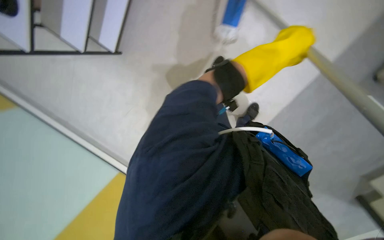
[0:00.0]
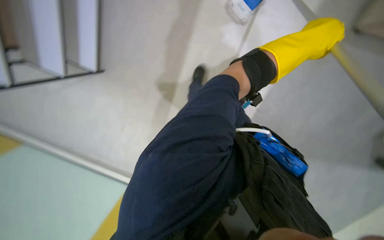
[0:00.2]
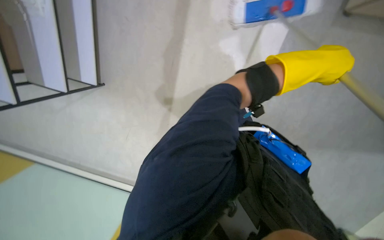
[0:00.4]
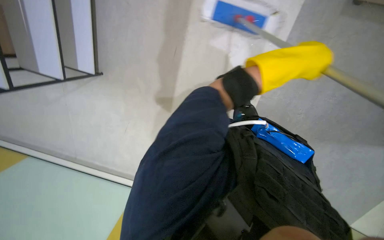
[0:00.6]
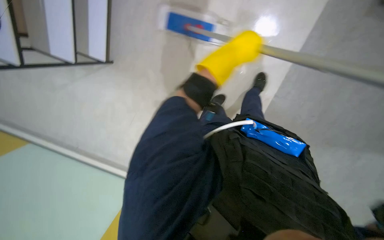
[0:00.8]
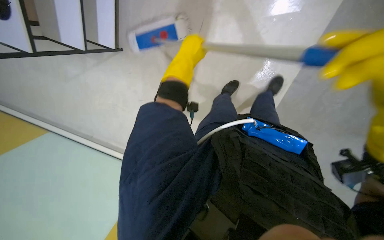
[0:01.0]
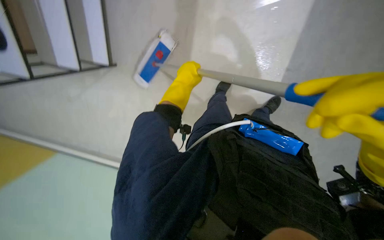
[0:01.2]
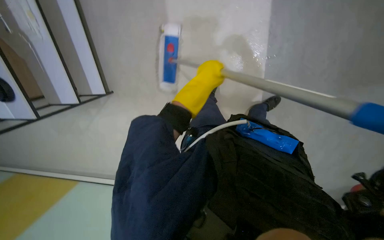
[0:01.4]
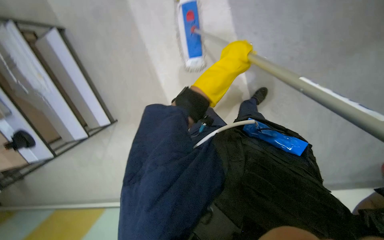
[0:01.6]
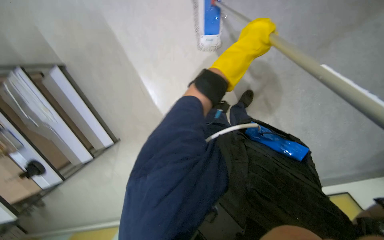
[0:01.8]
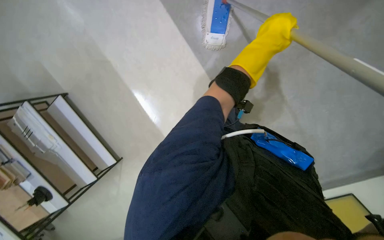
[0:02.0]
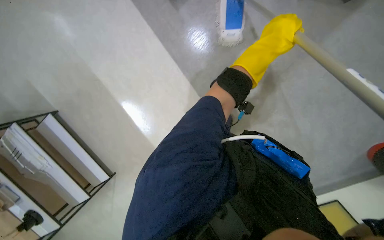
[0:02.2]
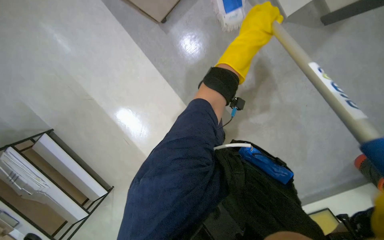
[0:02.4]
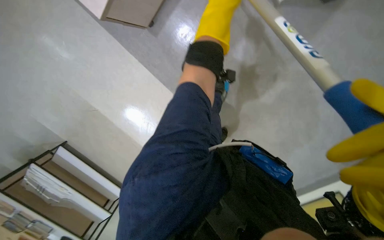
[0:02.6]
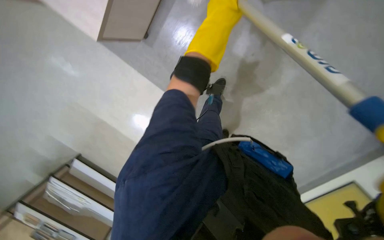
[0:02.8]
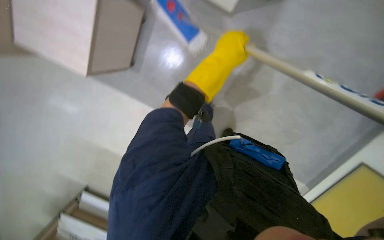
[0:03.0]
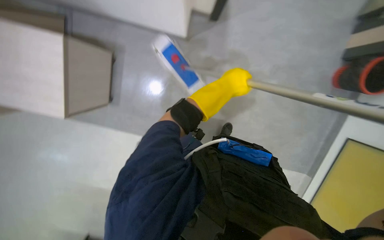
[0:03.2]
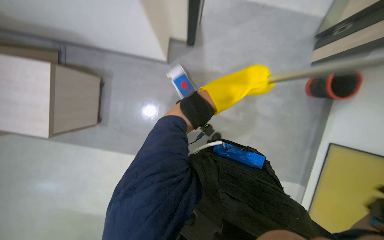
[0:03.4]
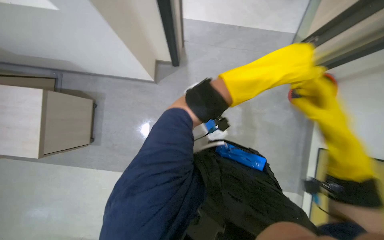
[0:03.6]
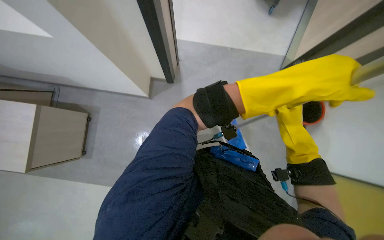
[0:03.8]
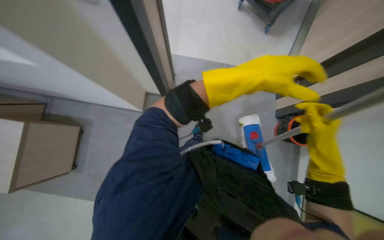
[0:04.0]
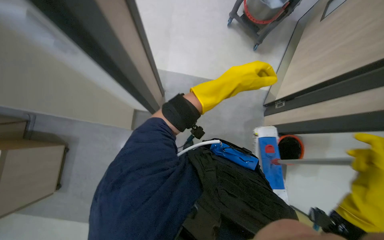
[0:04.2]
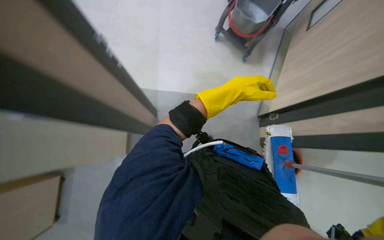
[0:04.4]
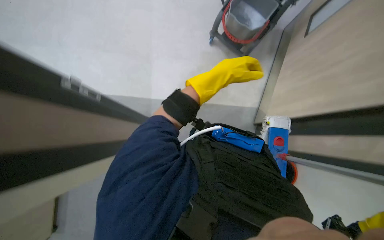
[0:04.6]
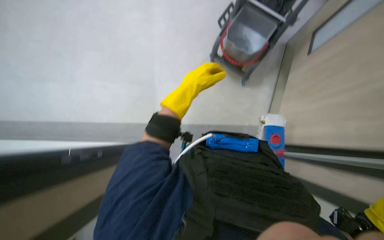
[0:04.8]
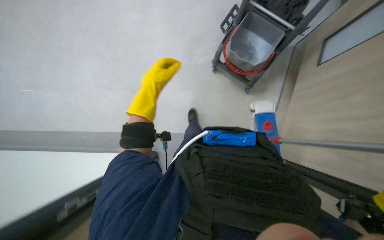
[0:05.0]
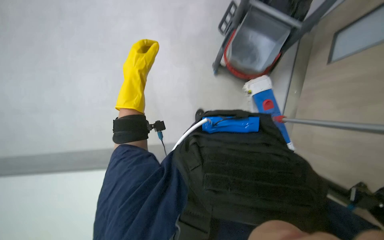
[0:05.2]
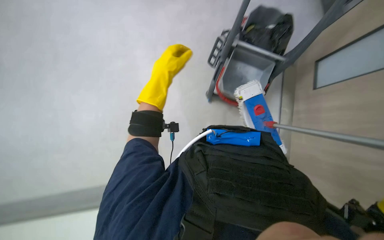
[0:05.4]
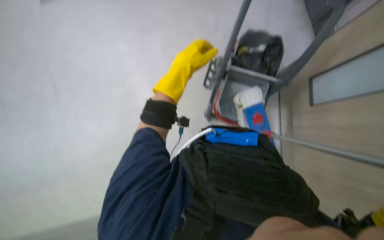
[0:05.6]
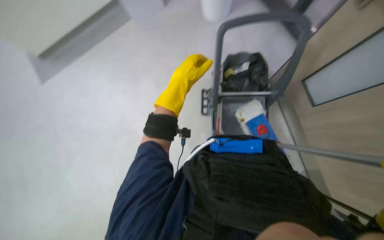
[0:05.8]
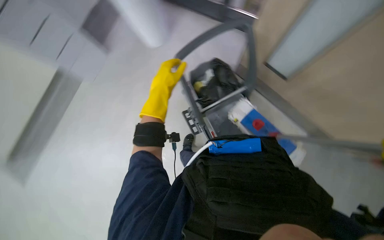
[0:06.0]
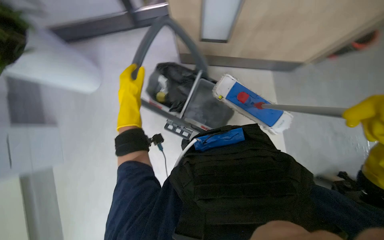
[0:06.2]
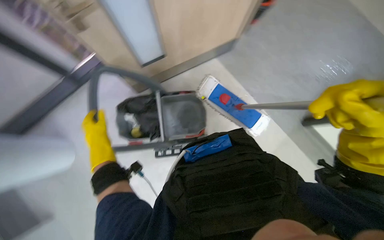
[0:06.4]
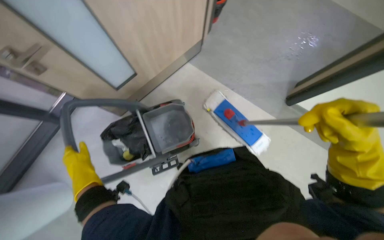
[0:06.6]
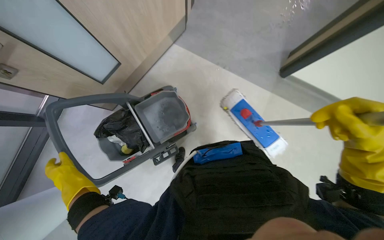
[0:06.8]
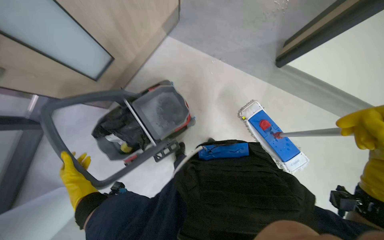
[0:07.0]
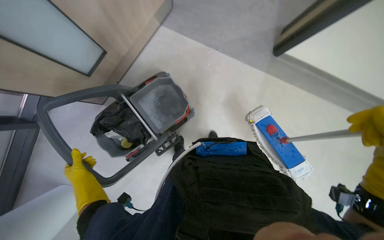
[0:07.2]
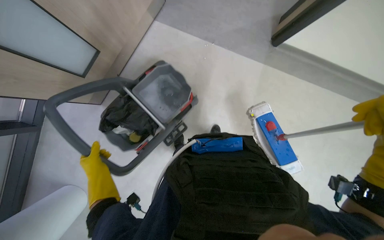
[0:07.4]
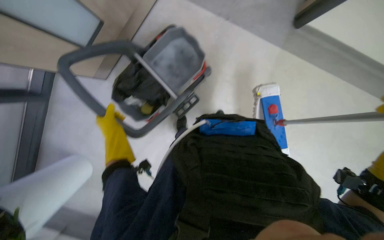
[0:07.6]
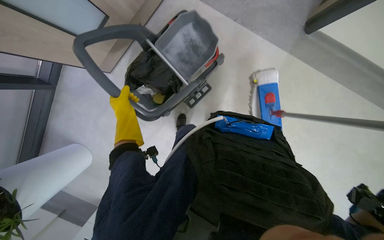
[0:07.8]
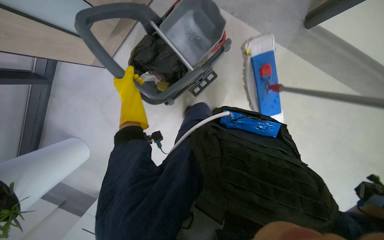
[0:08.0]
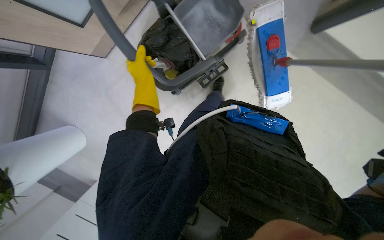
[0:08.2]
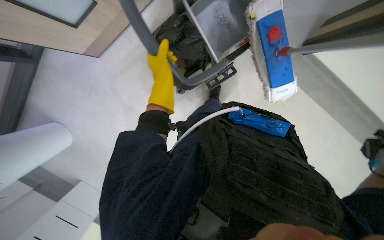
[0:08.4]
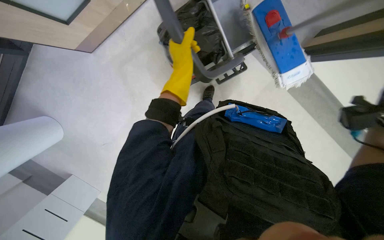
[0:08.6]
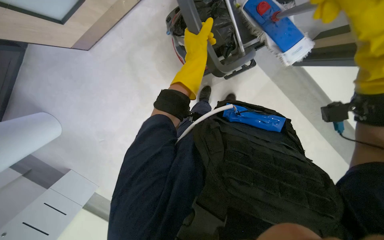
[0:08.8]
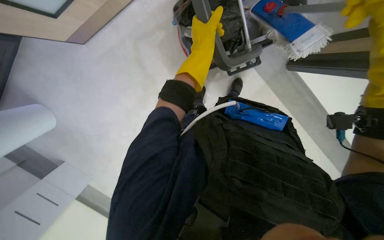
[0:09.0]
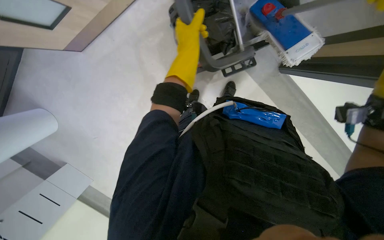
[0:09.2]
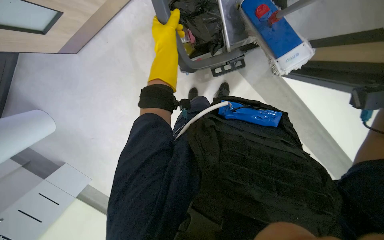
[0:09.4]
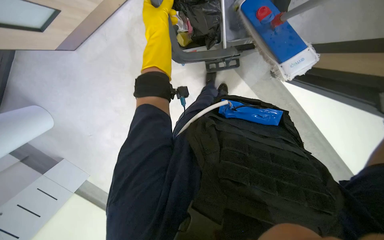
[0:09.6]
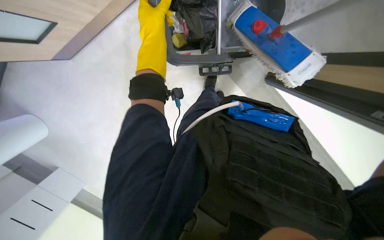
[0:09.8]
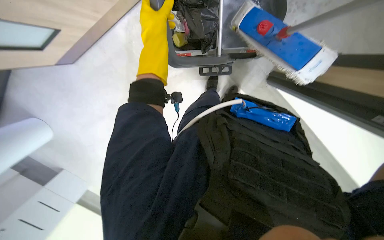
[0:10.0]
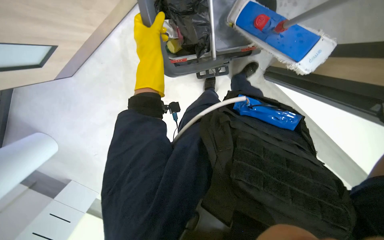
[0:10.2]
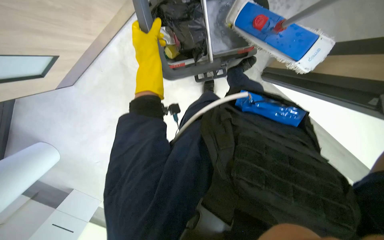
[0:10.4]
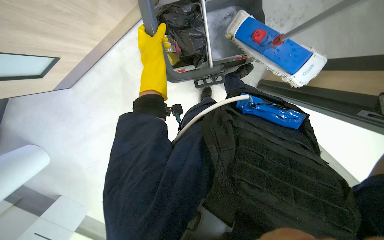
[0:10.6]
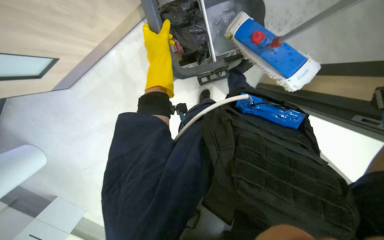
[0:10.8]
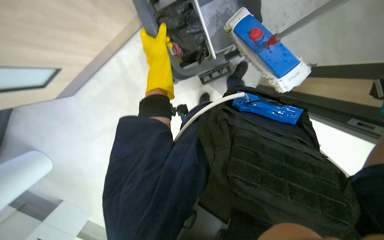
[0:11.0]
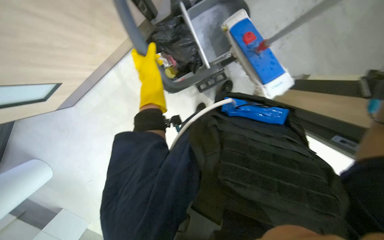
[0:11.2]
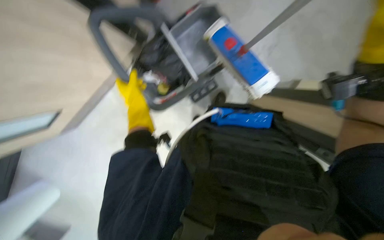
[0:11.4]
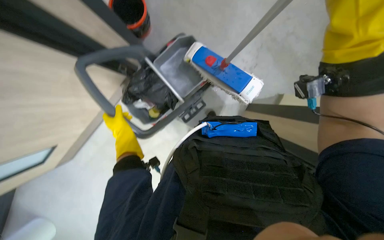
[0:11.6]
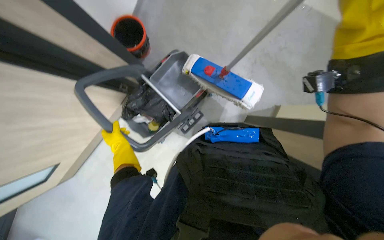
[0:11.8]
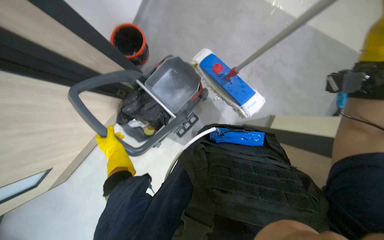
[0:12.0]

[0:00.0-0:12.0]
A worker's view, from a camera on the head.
Job: mopping floor.
The whole recording: Mopping office floor. The worker mops the office floor with a flat mop.
0:00.0 to 0:01.6: The left hand moves left and right over approximately 30 cm, changing direction 2 times.
0:01.6 to 0:03.0: The scene rotates counterclockwise by some 30 degrees.
0:03.0 to 0:04.4: The head turns to the right by some 30 degrees. The camera pitches upward, by roughly 25 degrees.
0:04.4 to 0:06.0: The wearer looks roughly 15 degrees further upward.
0:06.0 to 0:07.6: The camera pitches downward, by some 30 degrees. Everything in view rotates some 55 degrees counterclockwise.
0:07.6 to 0:09.0: The left hand shifts roughly 35 cm to the right and nearer to the camera.
0:09.0 to 0:10.4: The left hand moves to the left, approximately 10 cm.
0:10.4 to 0:12.0: The wearer looks some 25 degrees further upward. The scene rotates counterclockwise by roughly 30 degrees.

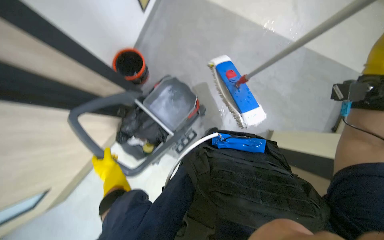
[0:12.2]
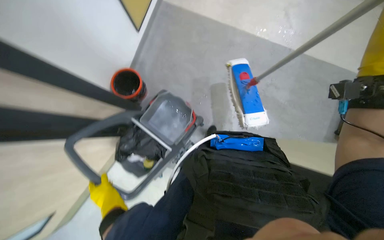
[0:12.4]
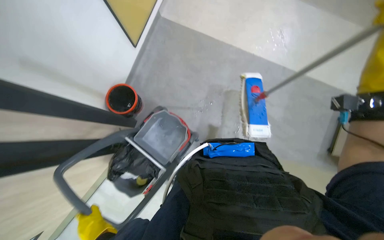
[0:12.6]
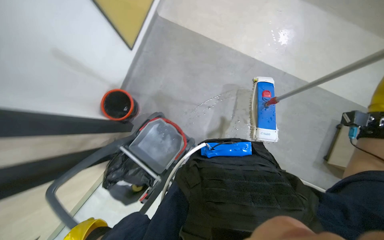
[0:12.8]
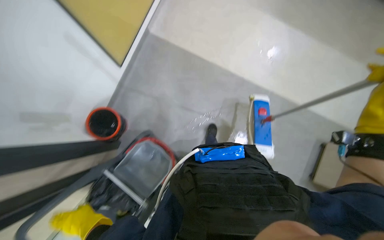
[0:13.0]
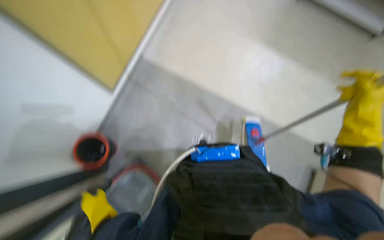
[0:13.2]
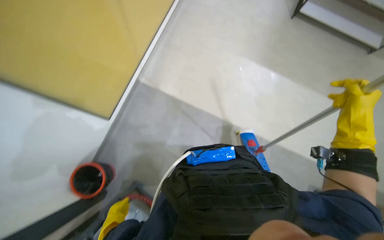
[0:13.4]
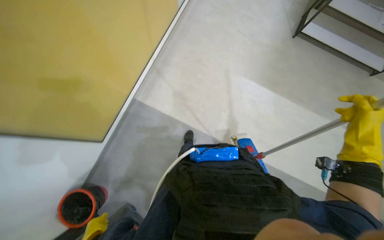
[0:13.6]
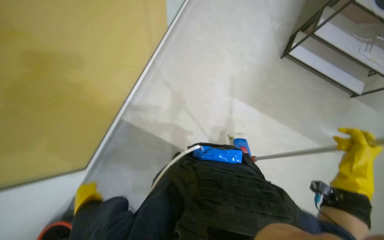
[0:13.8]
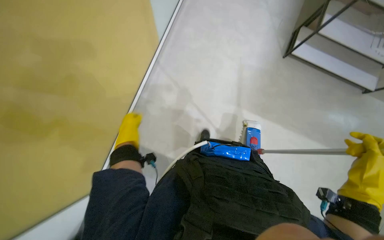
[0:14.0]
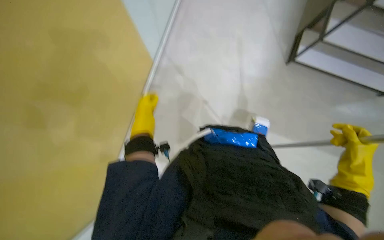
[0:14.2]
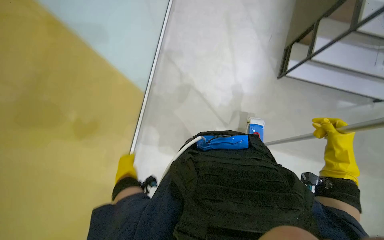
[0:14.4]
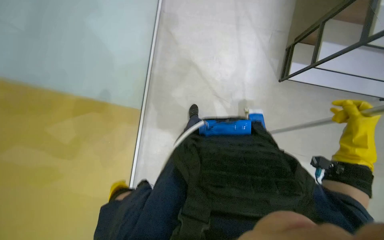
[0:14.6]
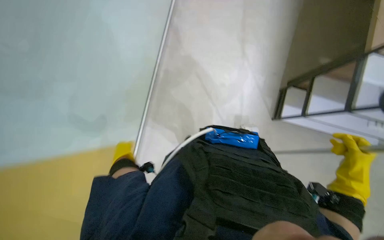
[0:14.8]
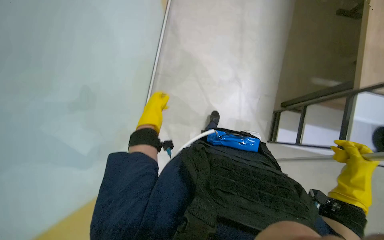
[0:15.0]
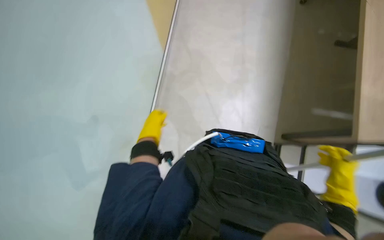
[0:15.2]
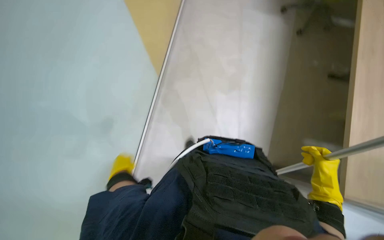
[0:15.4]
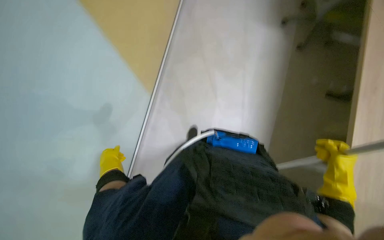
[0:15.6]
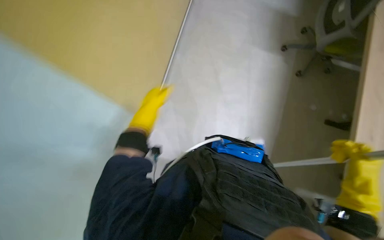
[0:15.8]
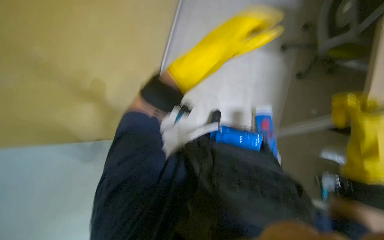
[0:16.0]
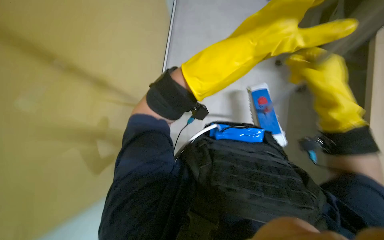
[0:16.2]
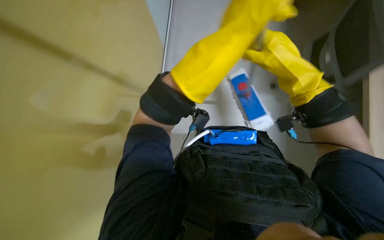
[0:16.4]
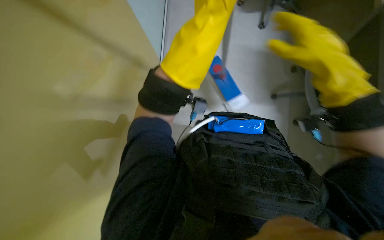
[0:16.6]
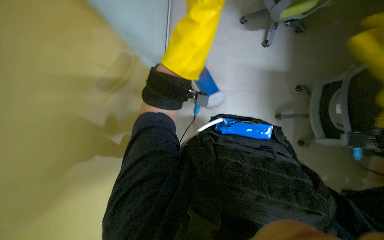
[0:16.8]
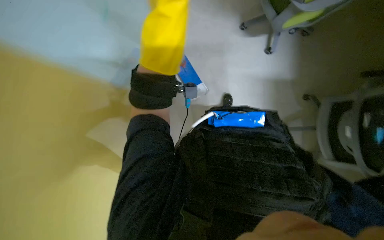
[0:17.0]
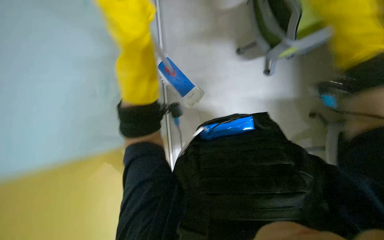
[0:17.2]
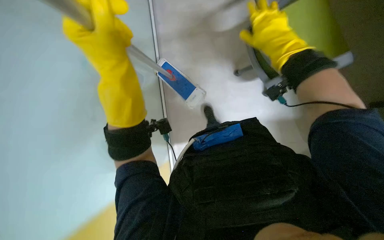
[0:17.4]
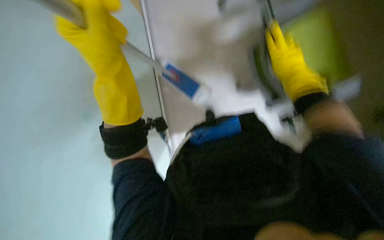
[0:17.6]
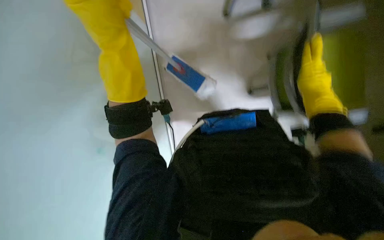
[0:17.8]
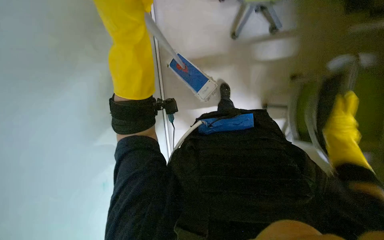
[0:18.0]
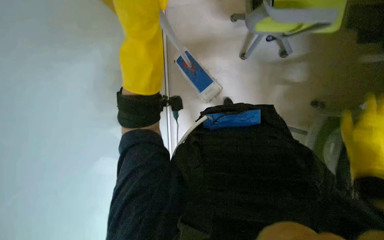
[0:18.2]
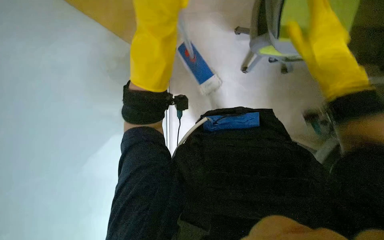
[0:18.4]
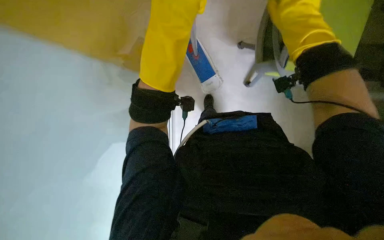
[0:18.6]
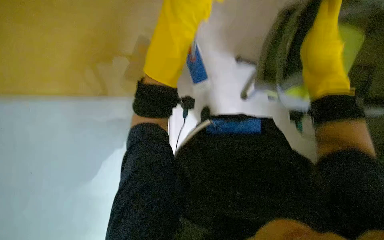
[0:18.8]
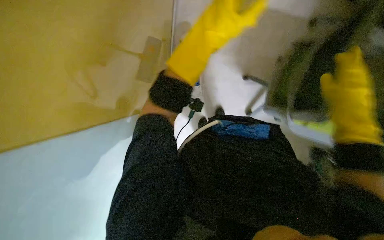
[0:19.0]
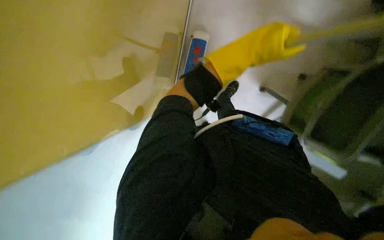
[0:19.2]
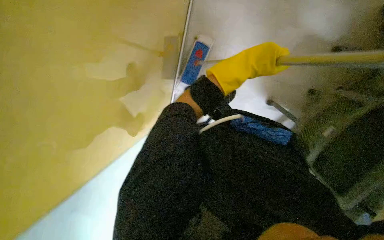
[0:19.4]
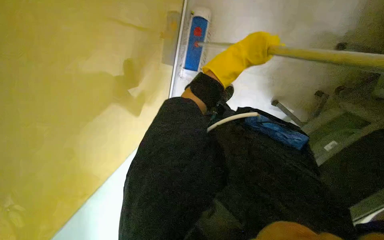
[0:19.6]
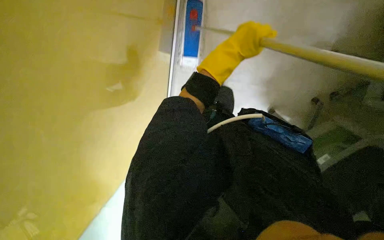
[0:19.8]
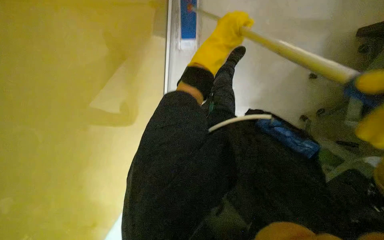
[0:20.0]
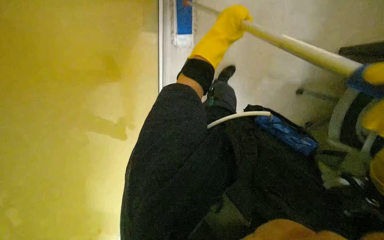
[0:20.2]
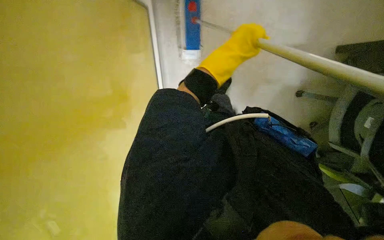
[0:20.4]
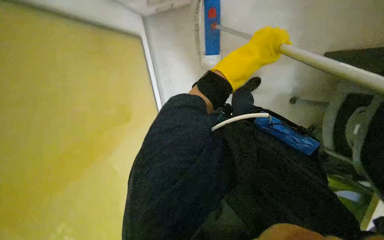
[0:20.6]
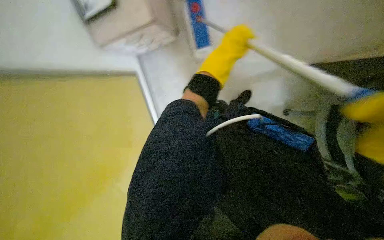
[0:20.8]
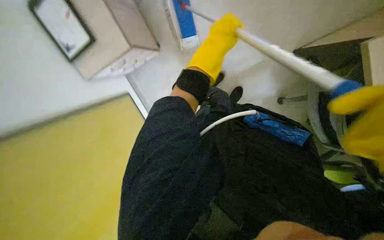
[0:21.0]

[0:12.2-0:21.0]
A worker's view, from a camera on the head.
Job: mopping floor.
The whole recording: Mopping office floor. The worker mops the office floor with a flat mop.
0:12.2 to 0:13.6: The camera is carried approximately 40 cm. The view tilts about 15 degrees upward.
0:13.6 to 0:15.2: The wearer looks about 15 degrees further upward.
0:15.2 to 0:16.6: The right hand shifts approximately 40 cm up the picture, to the left and nearer to the camera.
0:16.6 to 0:18.0: The camera pitches upward, by roughly 20 degrees.
0:18.0 to 0:19.6: The scene rotates clockwise by about 25 degrees. The left hand heads farther from the camera and to the right, covering some 20 cm.
